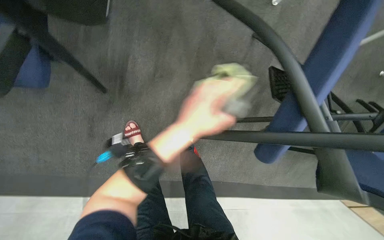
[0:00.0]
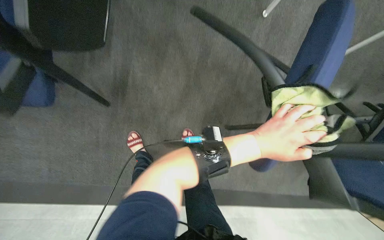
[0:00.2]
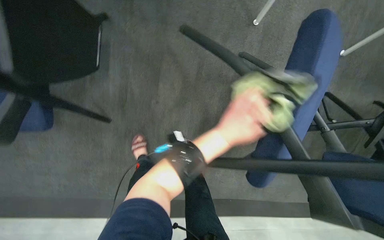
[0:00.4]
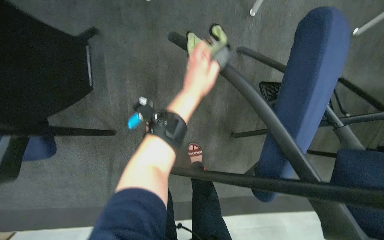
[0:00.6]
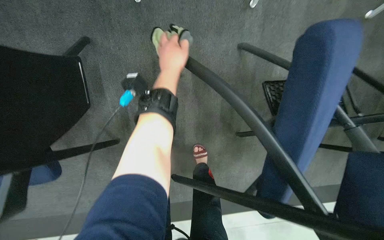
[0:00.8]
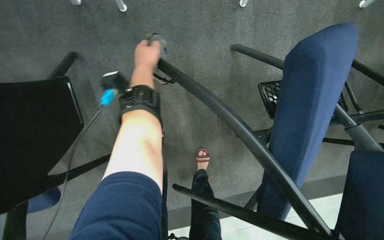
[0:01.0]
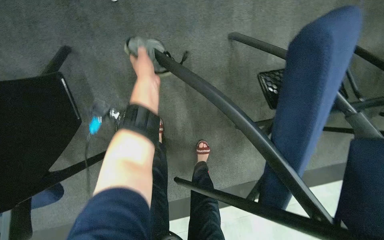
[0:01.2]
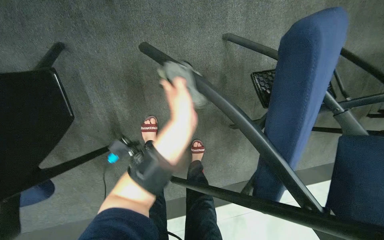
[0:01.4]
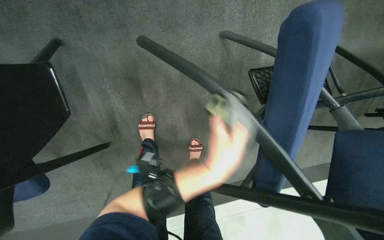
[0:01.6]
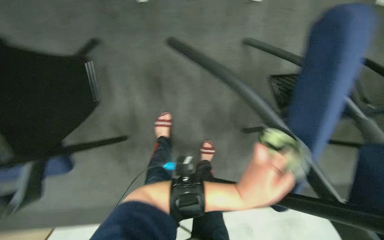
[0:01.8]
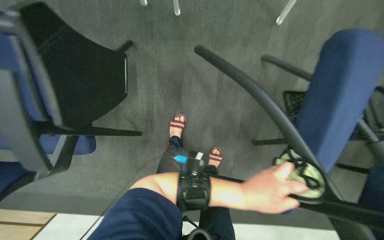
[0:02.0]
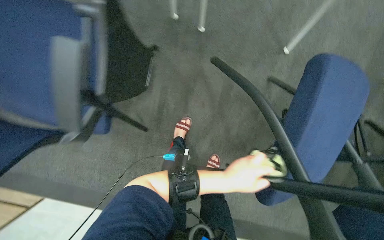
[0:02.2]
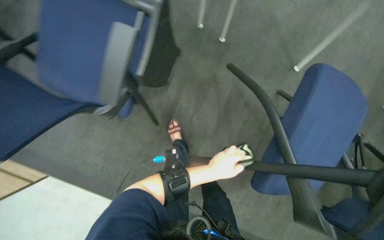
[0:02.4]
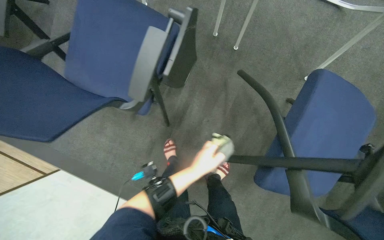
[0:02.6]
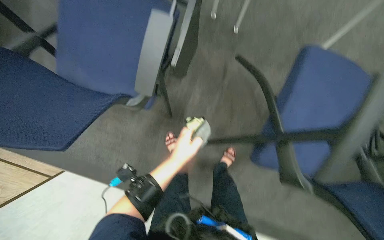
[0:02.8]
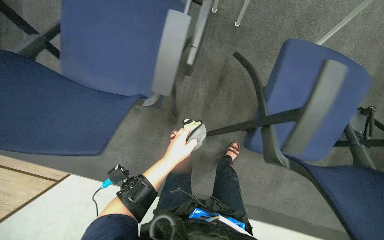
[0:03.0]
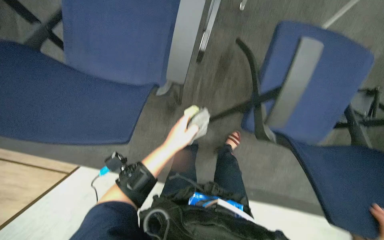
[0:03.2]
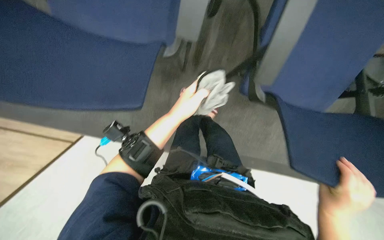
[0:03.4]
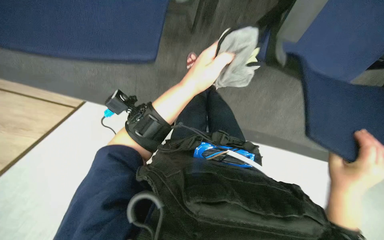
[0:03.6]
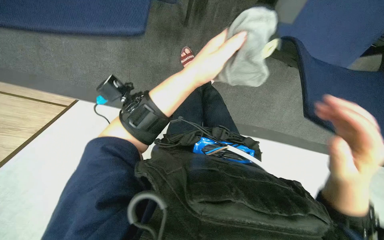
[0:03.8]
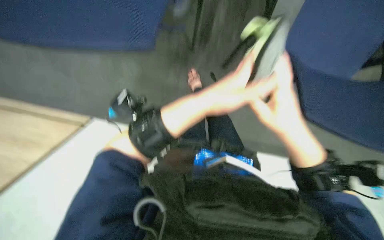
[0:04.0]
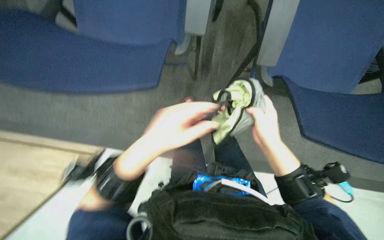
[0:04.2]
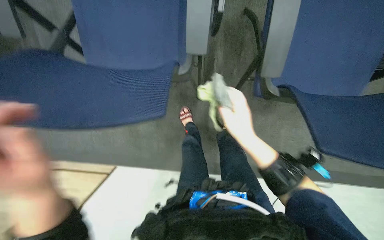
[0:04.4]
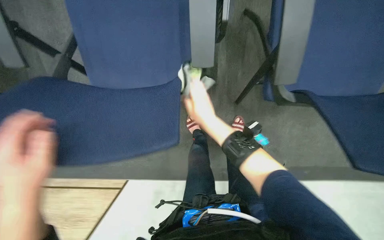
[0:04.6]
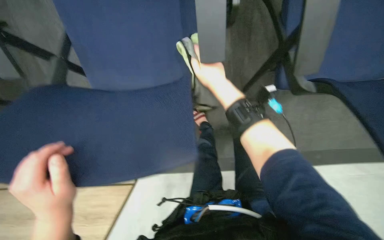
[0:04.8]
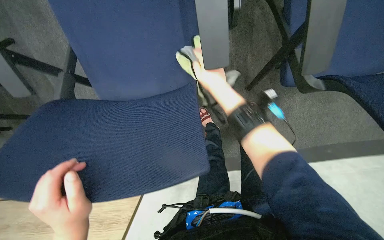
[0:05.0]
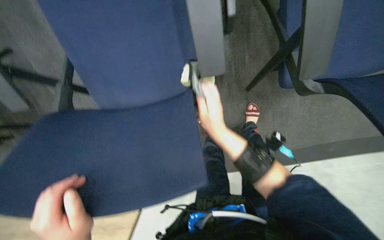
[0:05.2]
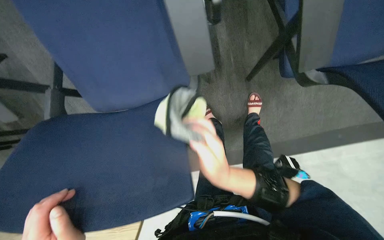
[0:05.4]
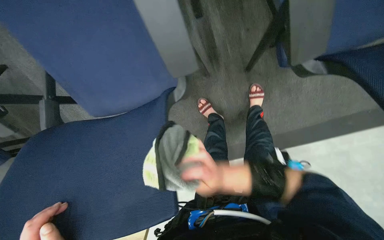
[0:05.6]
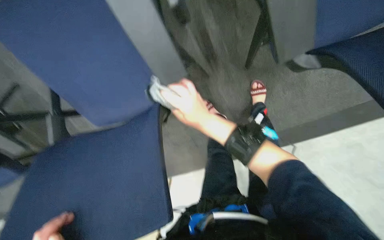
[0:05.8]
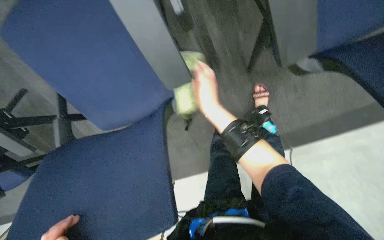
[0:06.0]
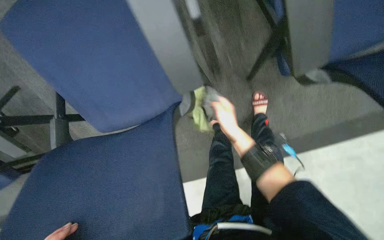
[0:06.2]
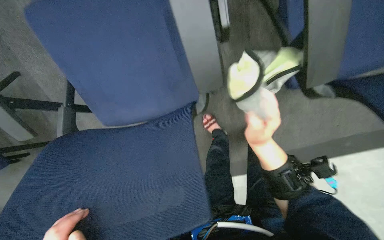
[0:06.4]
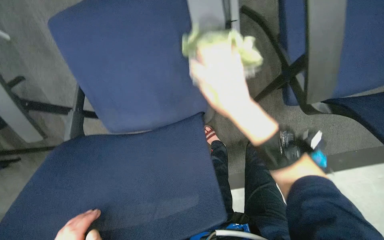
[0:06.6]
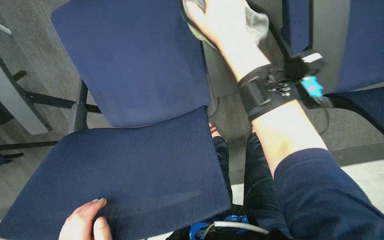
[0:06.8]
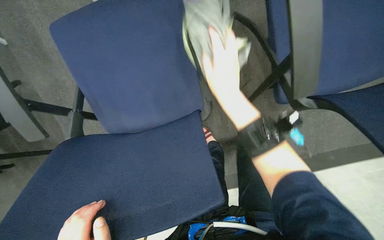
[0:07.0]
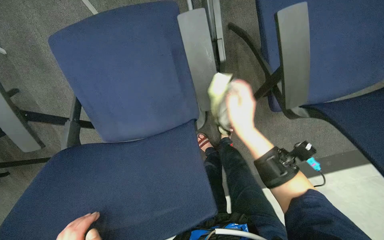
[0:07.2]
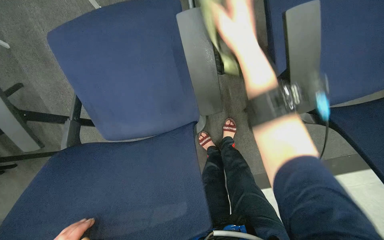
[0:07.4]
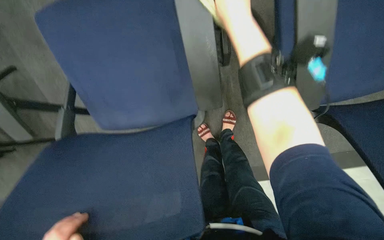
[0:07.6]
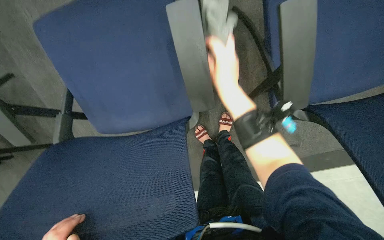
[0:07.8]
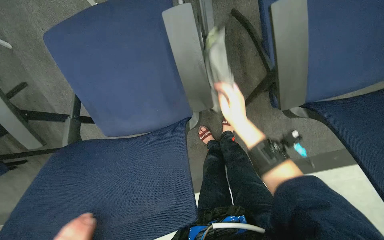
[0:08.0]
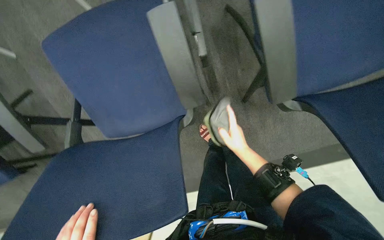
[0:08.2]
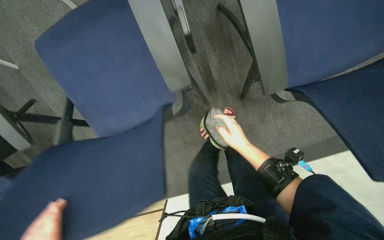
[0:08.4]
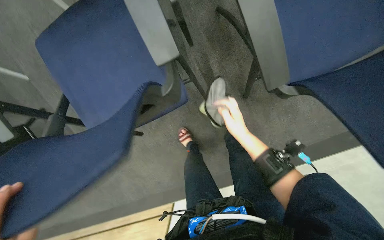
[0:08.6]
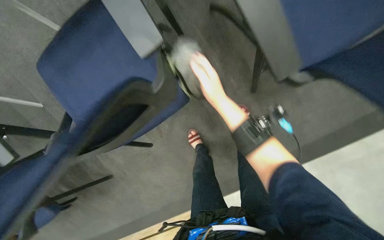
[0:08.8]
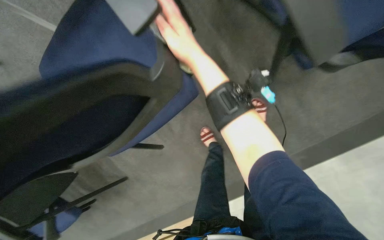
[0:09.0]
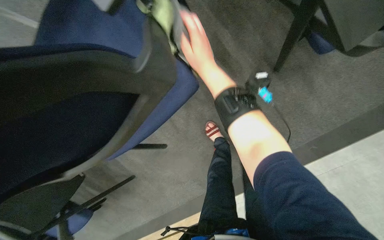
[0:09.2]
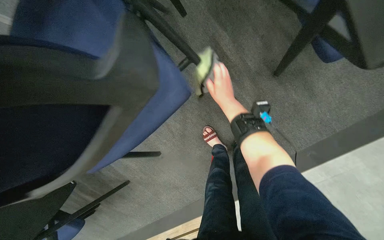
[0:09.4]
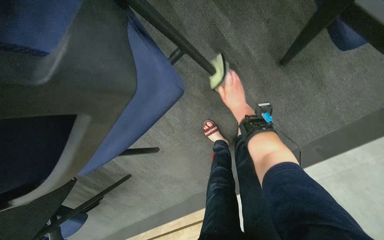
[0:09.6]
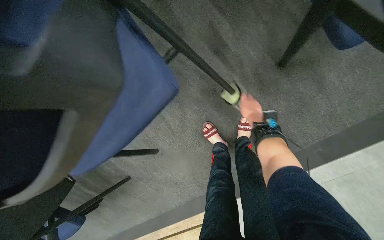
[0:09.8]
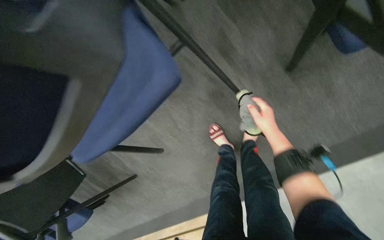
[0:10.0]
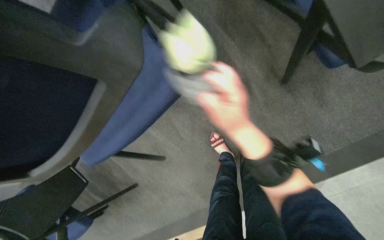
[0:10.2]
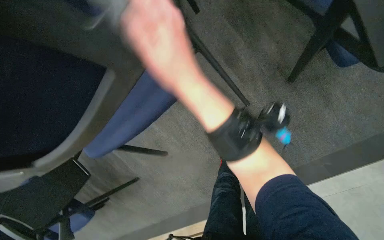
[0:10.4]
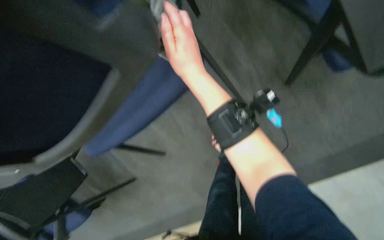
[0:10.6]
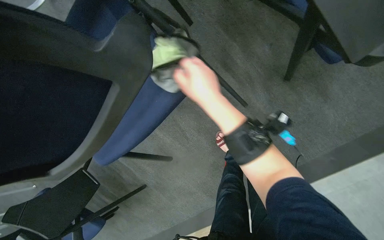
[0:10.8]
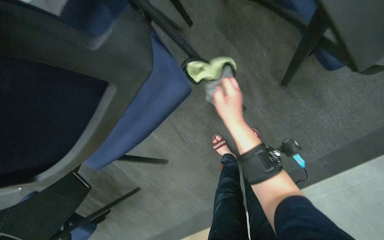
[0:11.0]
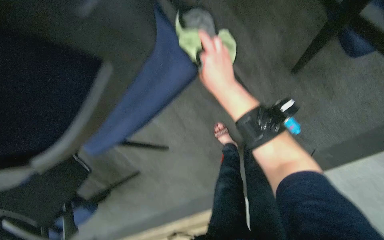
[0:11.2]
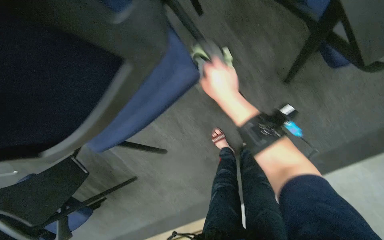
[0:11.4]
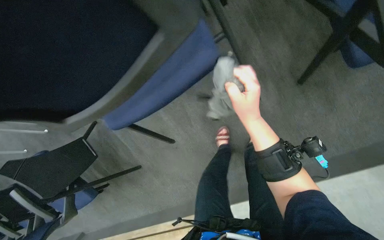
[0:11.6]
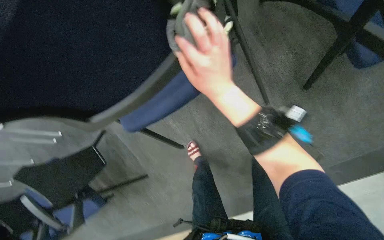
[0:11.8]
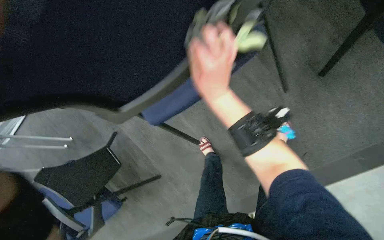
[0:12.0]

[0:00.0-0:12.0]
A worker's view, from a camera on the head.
Job: wiping surfaces.
The whole recording: Wiping conference room chairs. The worker wipes the seats, backrests, and frames of conference room chairs with a cloth.
0:00.0 to 0:01.6: The left hand moves left and right over roughly 30 cm, changing direction 2 times.
0:03.0 to 0:04.4: The view tilts some 15 degrees downward.
0:04.4 to 0:06.0: The view pans to the left by approximately 20 degrees. Everything in view rotates approximately 25 degrees counterclockwise. The right hand goes up and down the picture, some 25 cm each way, reversing 2 times.
0:06.0 to 0:07.6: The right hand swings up and down the picture, approximately 30 cm each way, with 3 reversals.
0:07.6 to 0:09.0: The view swings some 15 degrees to the left. The right hand heads farther from the camera, covering about 20 cm, and goes down the picture and returns, approximately 35 cm each way.

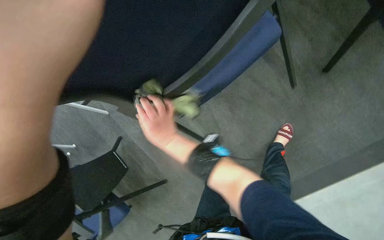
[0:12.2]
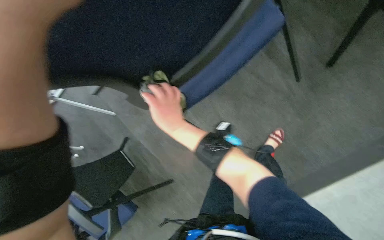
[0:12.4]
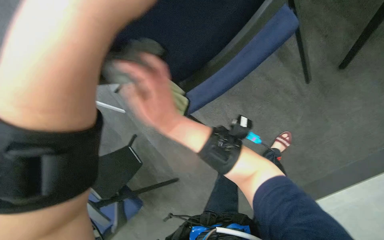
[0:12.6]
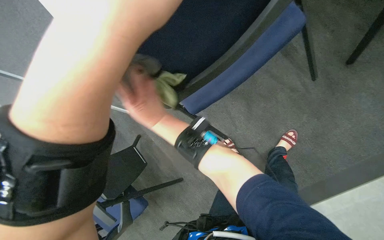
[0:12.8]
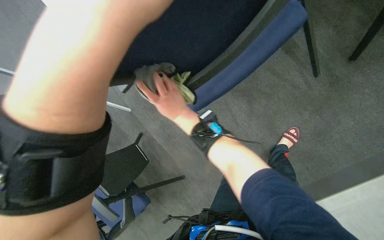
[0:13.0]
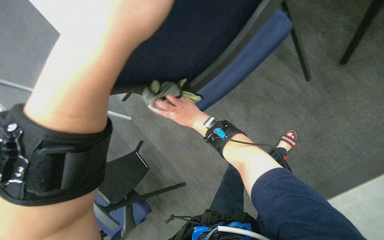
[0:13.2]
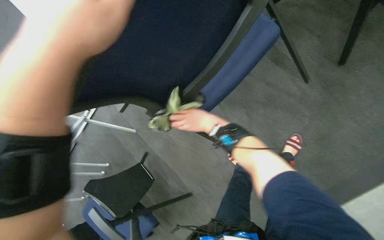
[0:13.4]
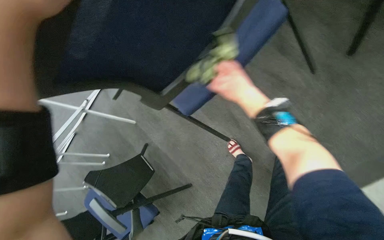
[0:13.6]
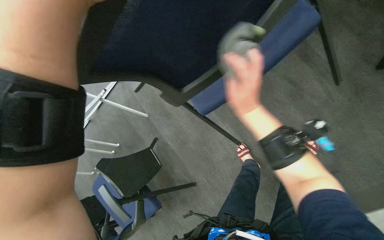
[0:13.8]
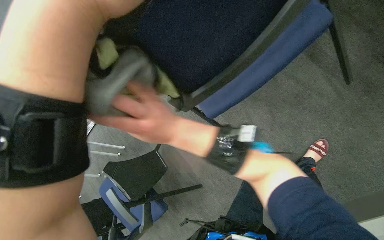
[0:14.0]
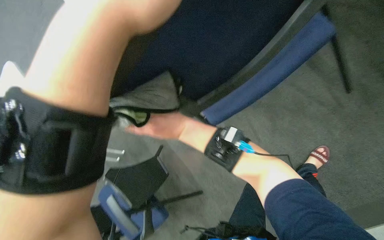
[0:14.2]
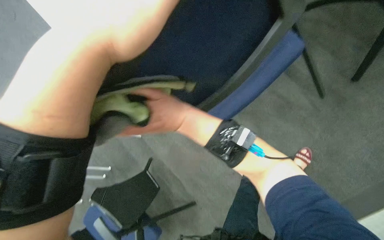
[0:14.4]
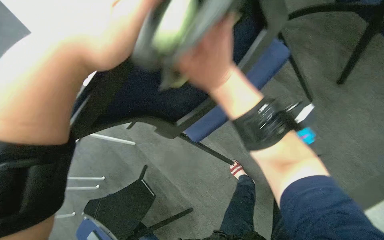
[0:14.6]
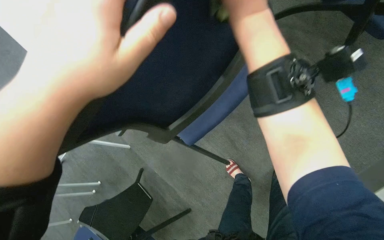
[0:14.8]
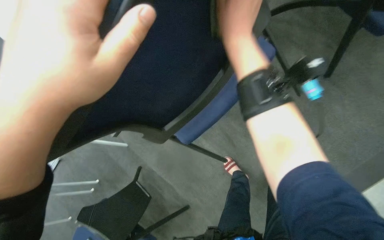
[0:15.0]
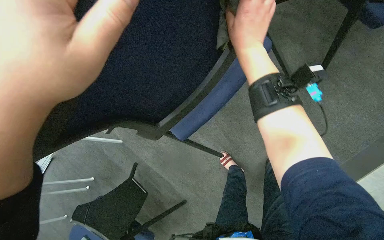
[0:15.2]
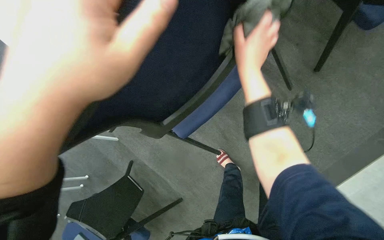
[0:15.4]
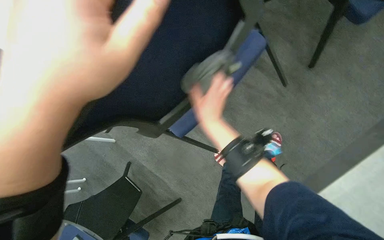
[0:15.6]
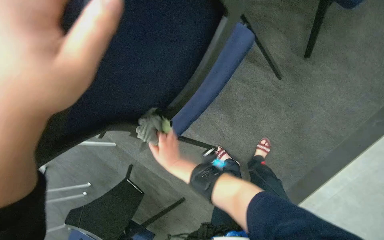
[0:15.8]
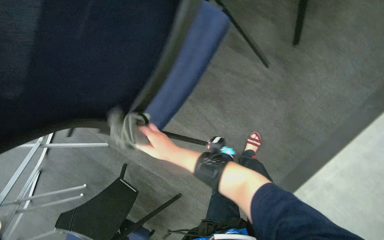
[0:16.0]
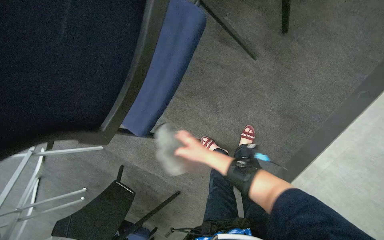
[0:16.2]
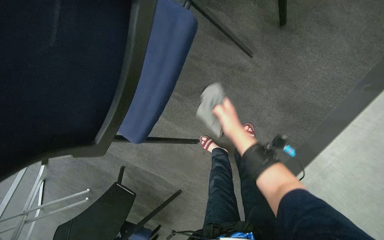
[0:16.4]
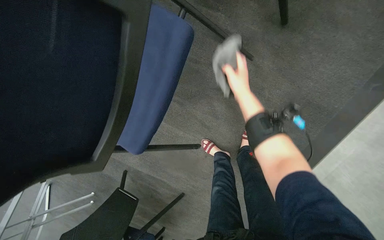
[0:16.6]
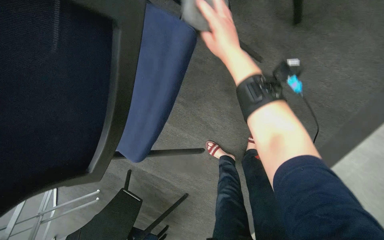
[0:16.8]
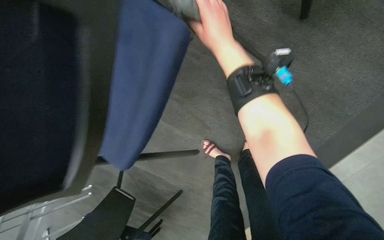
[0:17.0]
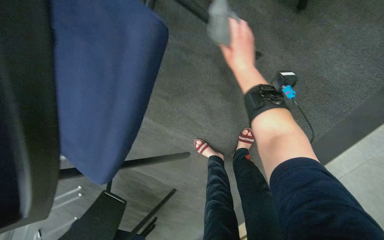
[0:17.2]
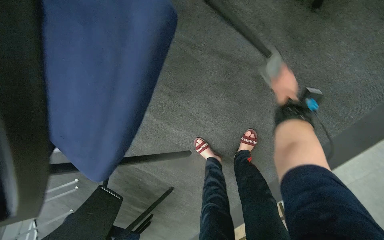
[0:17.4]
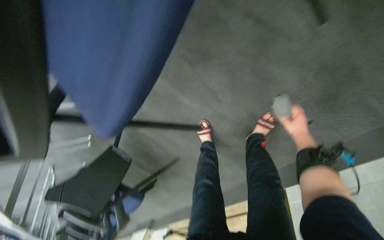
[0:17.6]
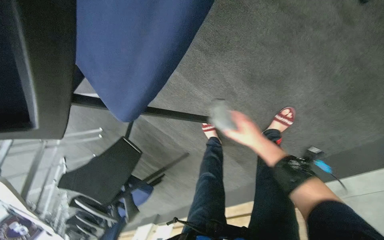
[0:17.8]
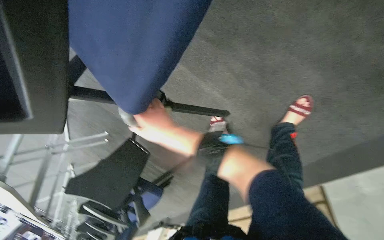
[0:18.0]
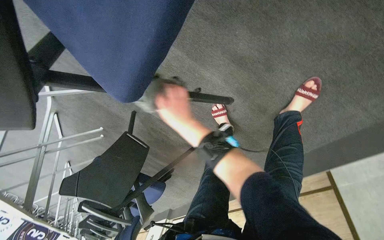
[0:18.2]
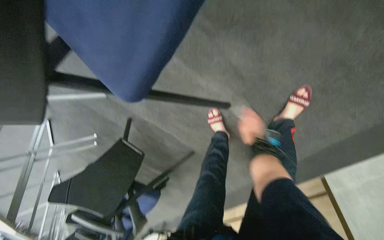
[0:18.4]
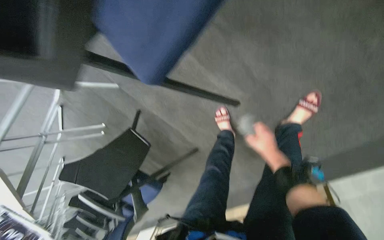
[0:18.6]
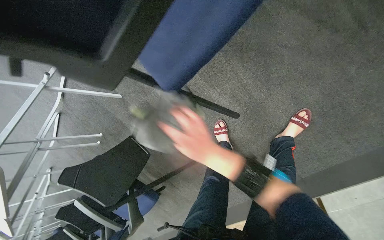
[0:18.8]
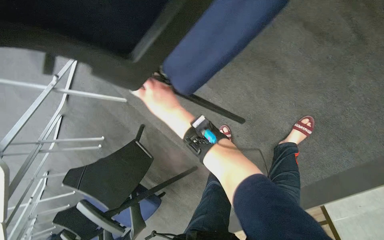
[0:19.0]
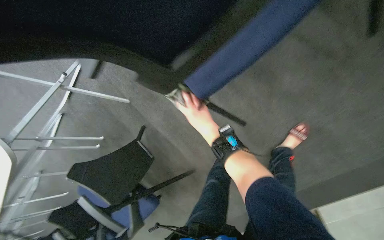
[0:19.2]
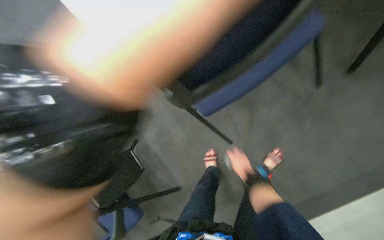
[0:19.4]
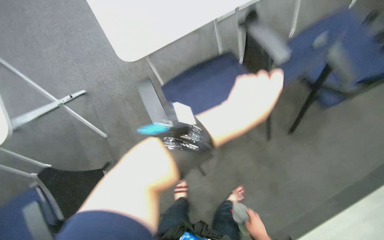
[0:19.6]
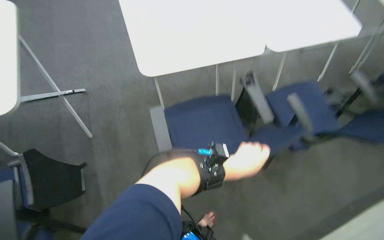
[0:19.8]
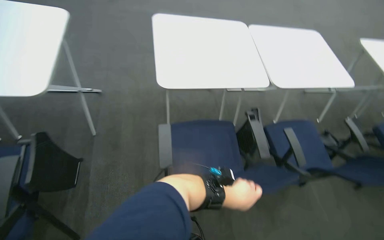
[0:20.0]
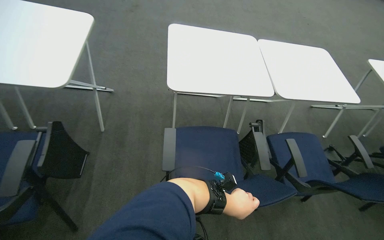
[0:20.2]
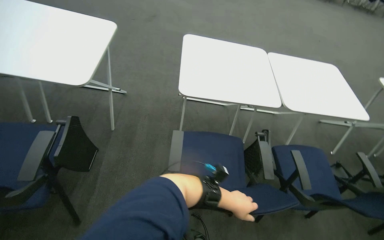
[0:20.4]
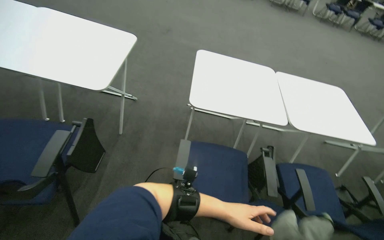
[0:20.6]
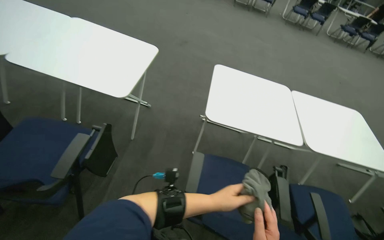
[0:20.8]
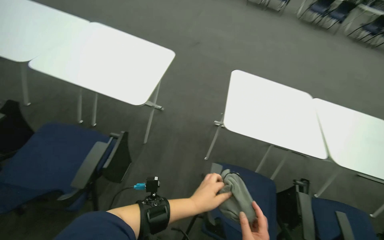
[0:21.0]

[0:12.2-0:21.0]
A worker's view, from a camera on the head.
Job: wiping surfaces.
The whole recording: Wiping conference room chairs. The worker wipes the seats, backrests, and frames of conference room chairs with a cloth.
0:12.2 to 0:13.6: The right hand shifts roughly 15 cm to the right.
0:13.6 to 0:15.2: The right hand heads up the picture and nearer to the camera, covering approximately 25 cm.
0:15.2 to 0:16.6: The right hand moves farther from the camera, about 20 cm, and goes down the picture and returns, about 35 cm each way.
0:16.6 to 0:18.0: The view tips downward by approximately 20 degrees. The right hand swings left and right, approximately 40 cm each way, with 2 reversals.
0:18.0 to 0:19.6: The camera is aimed approximately 20 degrees further to the right. The wearer looks approximately 35 degrees further upward.
0:19.6 to 0:21.0: The view tilts approximately 30 degrees upward. Everything in view rotates roughly 40 degrees clockwise.
